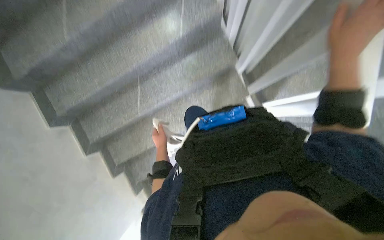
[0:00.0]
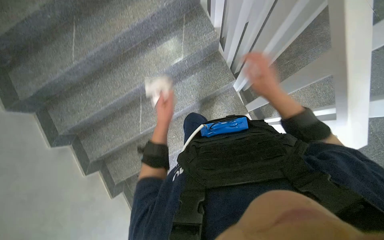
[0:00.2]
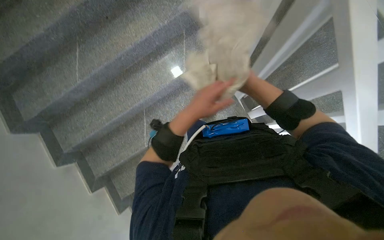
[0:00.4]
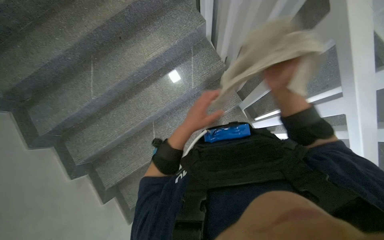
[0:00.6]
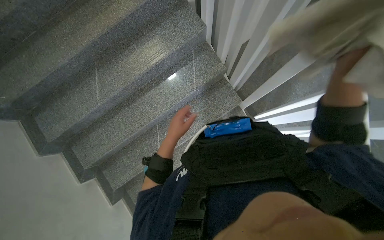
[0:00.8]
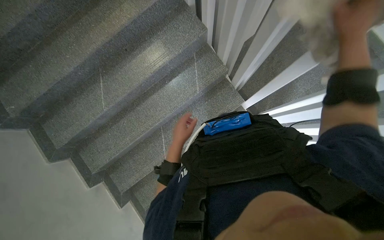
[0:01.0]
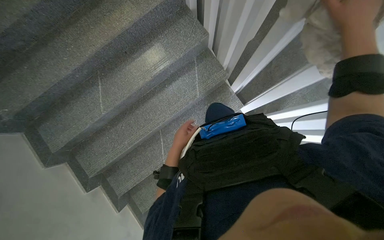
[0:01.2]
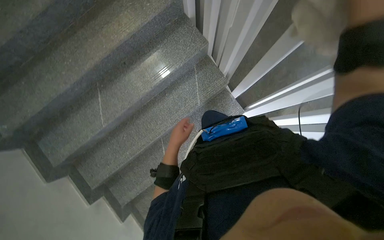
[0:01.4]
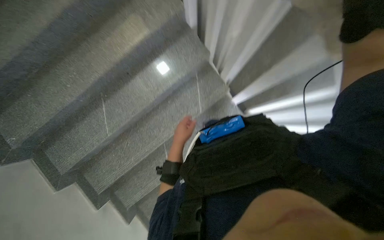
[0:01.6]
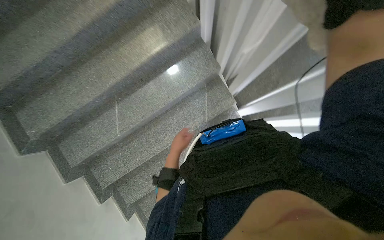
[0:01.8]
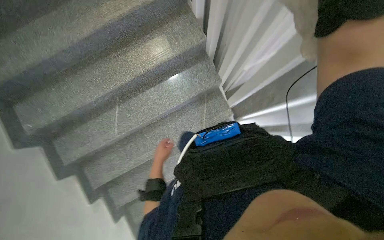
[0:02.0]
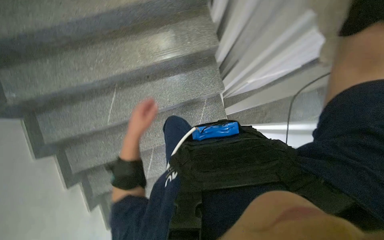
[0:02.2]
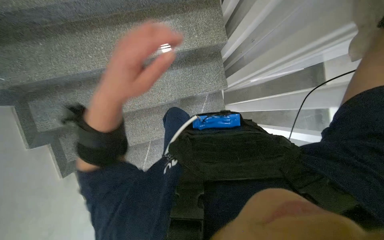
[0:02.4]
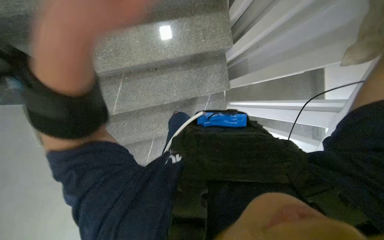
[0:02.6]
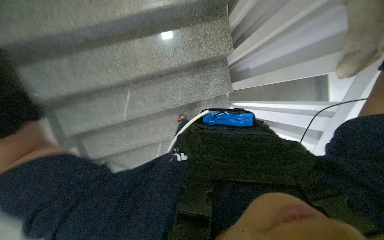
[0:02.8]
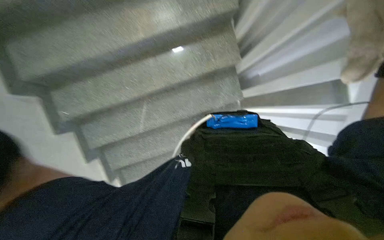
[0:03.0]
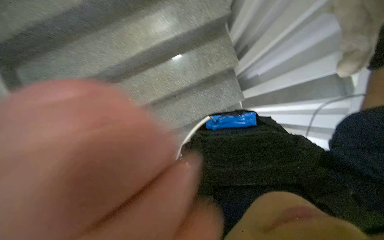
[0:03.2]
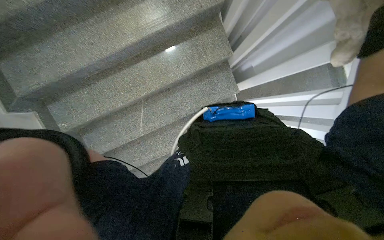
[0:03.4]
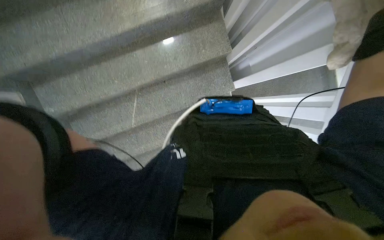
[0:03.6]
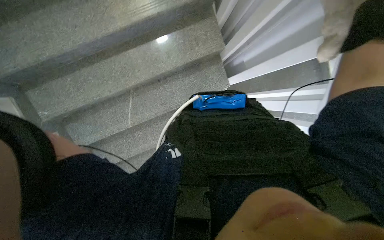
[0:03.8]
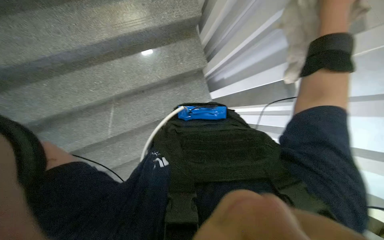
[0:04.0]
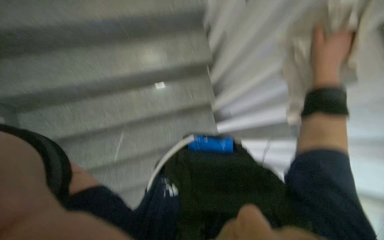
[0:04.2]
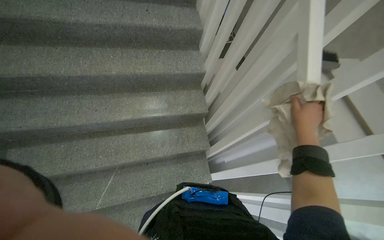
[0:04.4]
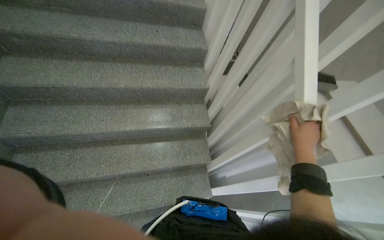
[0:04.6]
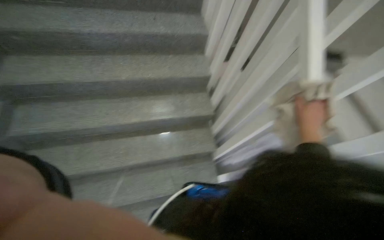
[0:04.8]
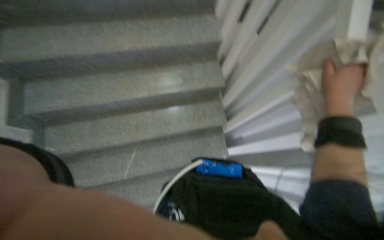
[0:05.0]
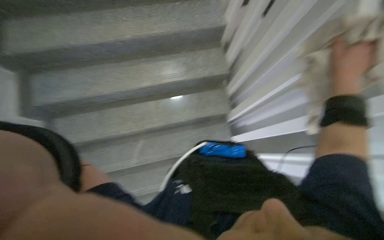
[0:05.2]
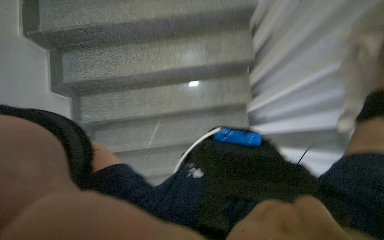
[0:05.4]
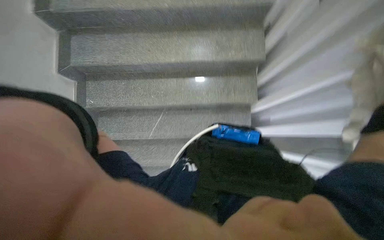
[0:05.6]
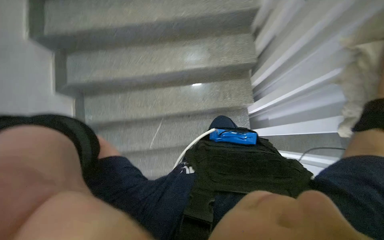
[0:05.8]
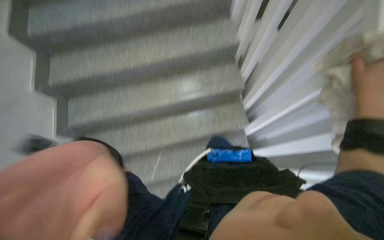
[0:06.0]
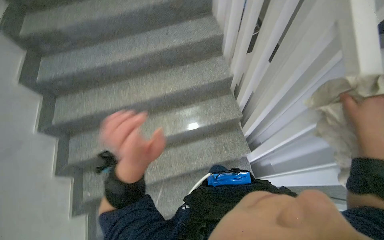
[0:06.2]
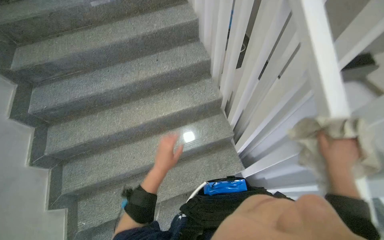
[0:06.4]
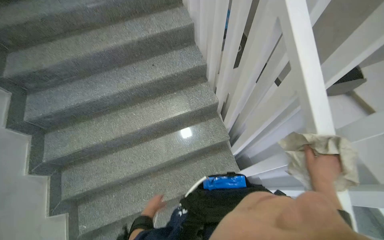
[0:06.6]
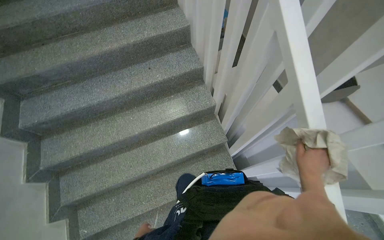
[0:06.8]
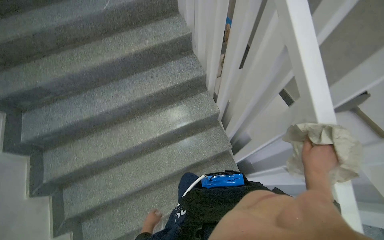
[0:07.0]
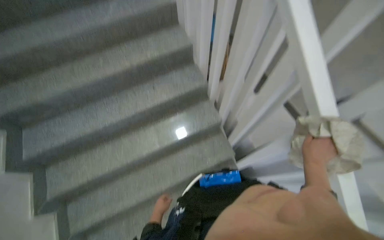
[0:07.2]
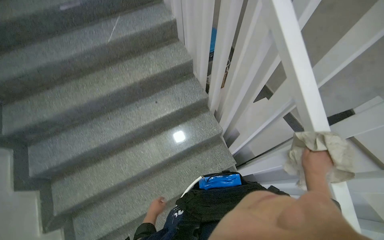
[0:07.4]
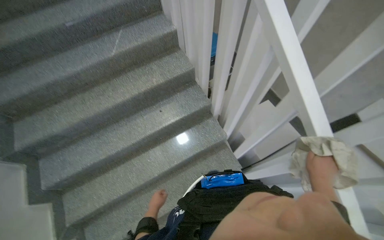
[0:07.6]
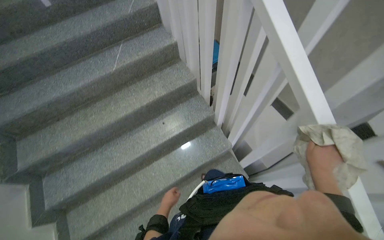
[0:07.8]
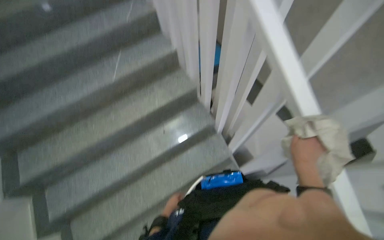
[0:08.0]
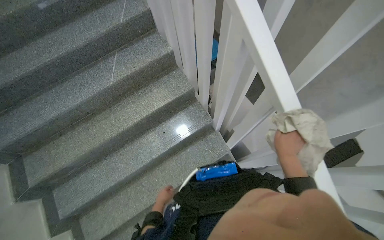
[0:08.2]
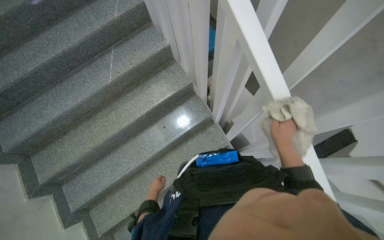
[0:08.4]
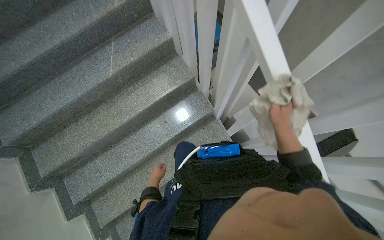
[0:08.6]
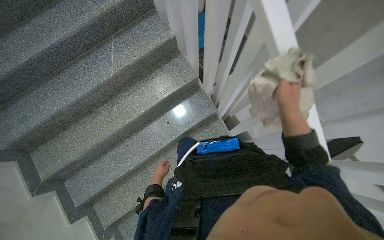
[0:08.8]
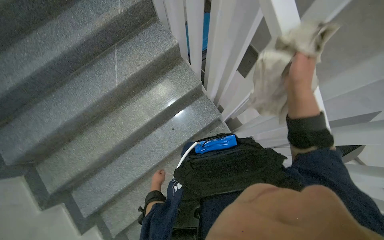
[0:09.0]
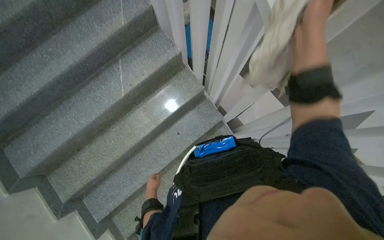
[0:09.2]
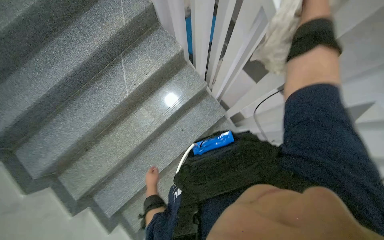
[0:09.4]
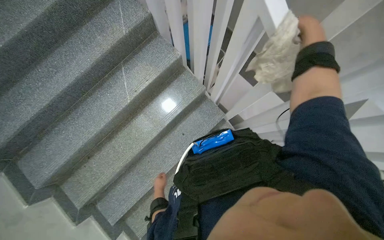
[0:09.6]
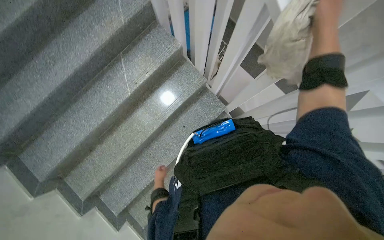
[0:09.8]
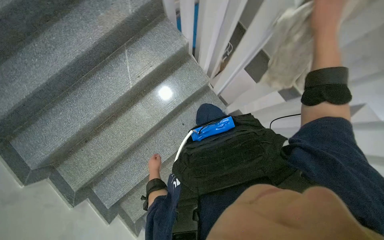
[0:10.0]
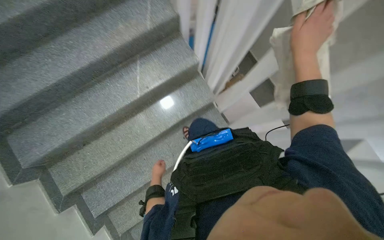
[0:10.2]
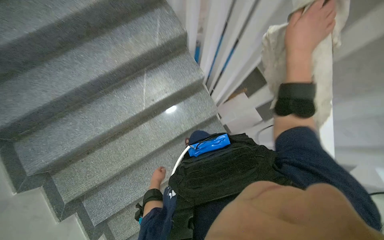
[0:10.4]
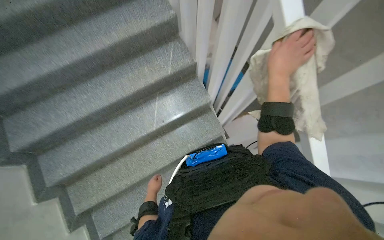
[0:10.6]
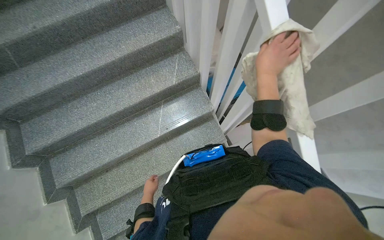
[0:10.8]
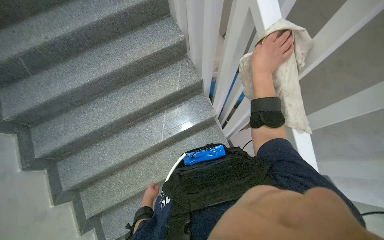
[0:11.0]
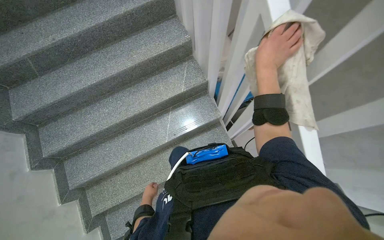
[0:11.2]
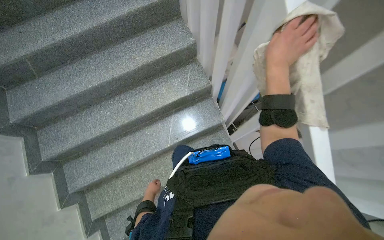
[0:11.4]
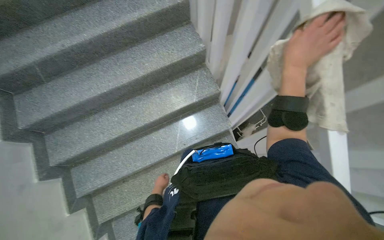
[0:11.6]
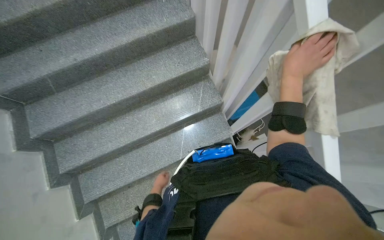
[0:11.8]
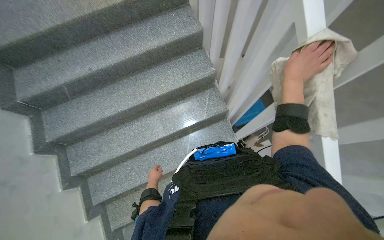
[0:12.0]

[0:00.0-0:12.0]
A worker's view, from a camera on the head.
Job: wiping surfaces.
The whole recording: Wiping staircase handrail. The worker wipes the staircase handrail with a cloth while ascending.
0:00.0 to 0:01.6: The head travels approximately 50 cm.
0:01.6 to 0:03.0: The wearer moves about 40 cm.
0:03.0 to 0:04.4: The view tips upward by roughly 30 degrees.
0:06.0 to 0:07.6: The camera is carried about 40 cm. The wearer looks some 20 degrees further upward.
0:07.6 to 0:09.0: The head travels about 50 cm. The view tilts approximately 15 degrees downward.
0:09.0 to 0:10.4: The right hand heads up the picture, covering about 30 cm.
0:10.4 to 0:12.0: The wearer moves about 50 cm.

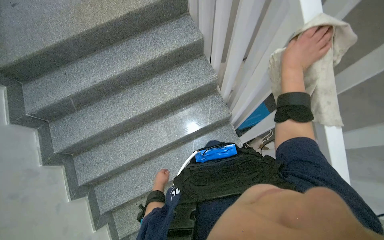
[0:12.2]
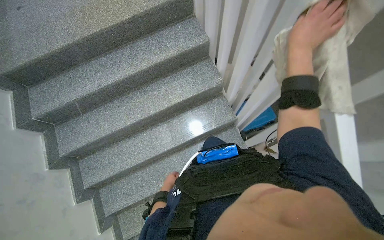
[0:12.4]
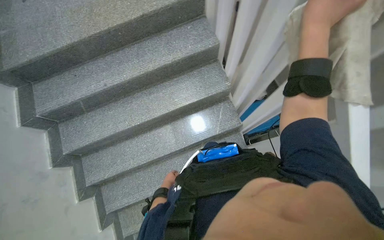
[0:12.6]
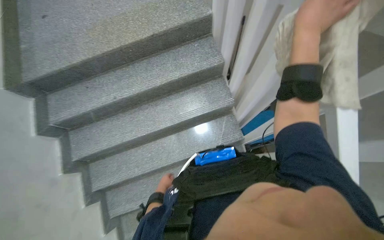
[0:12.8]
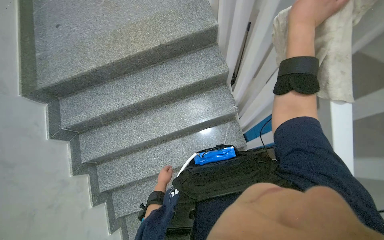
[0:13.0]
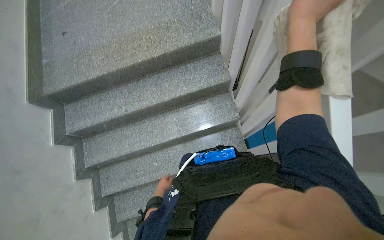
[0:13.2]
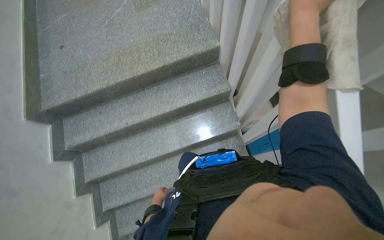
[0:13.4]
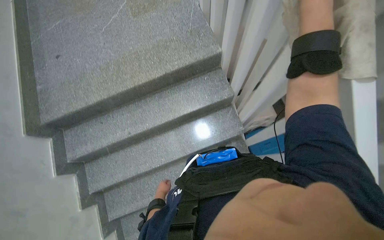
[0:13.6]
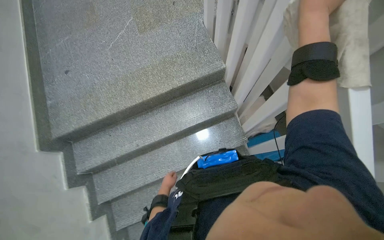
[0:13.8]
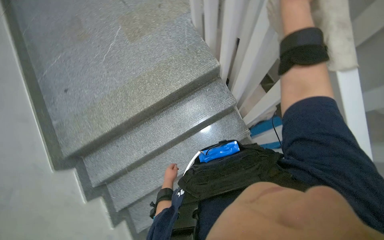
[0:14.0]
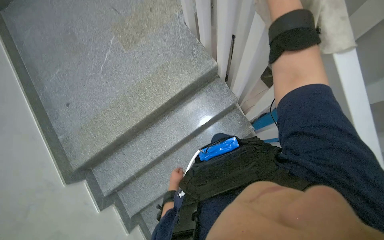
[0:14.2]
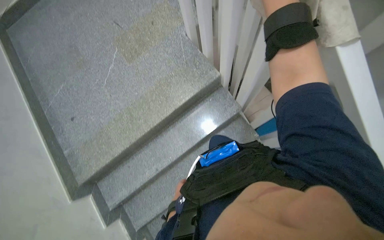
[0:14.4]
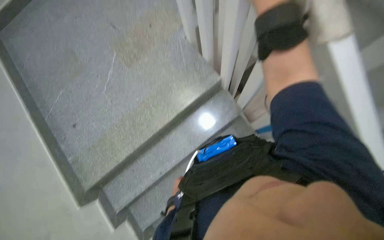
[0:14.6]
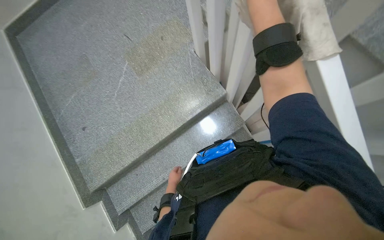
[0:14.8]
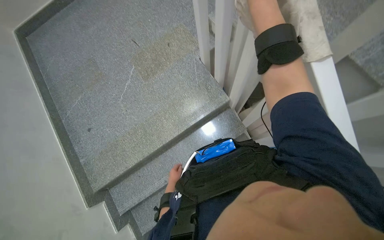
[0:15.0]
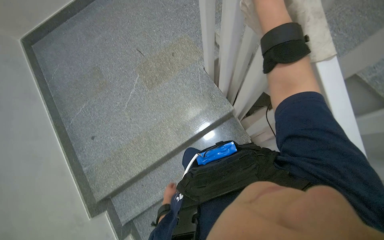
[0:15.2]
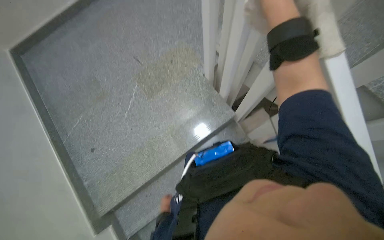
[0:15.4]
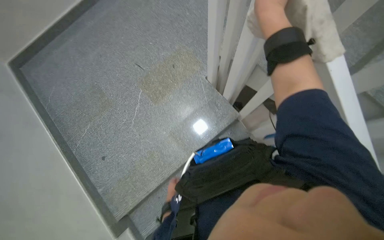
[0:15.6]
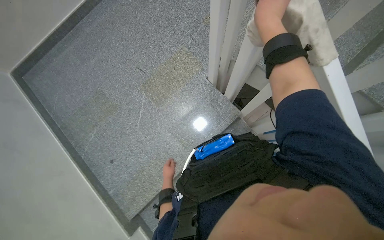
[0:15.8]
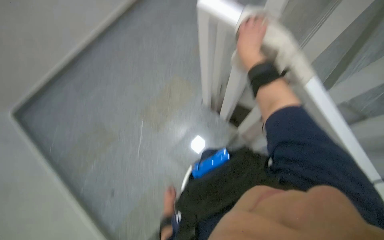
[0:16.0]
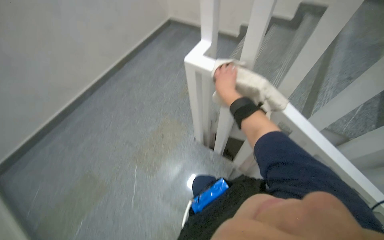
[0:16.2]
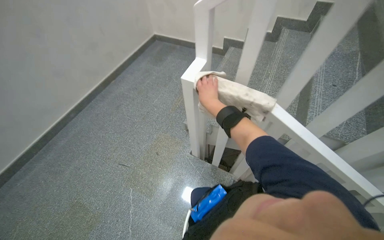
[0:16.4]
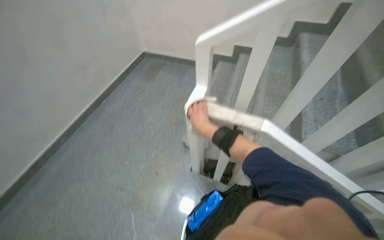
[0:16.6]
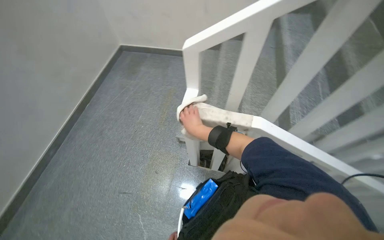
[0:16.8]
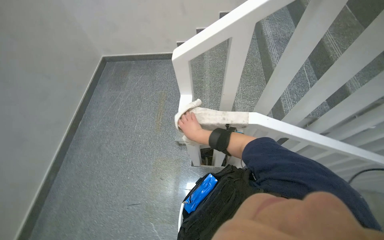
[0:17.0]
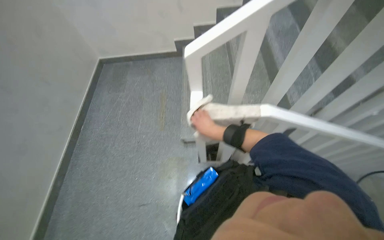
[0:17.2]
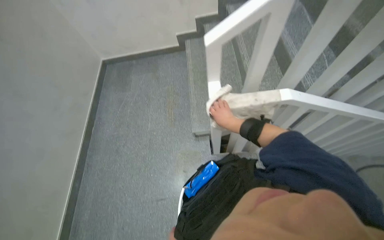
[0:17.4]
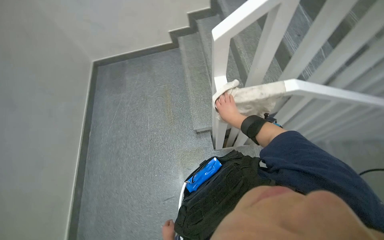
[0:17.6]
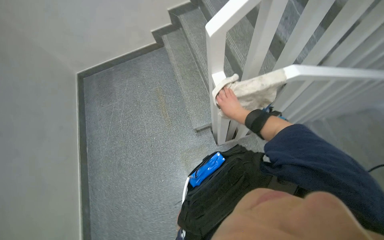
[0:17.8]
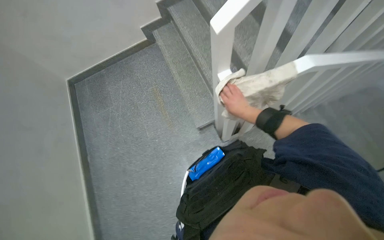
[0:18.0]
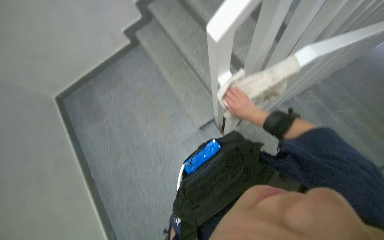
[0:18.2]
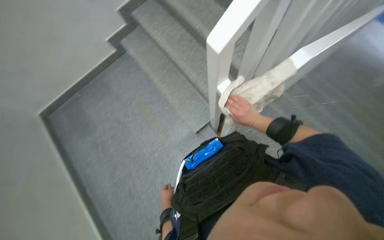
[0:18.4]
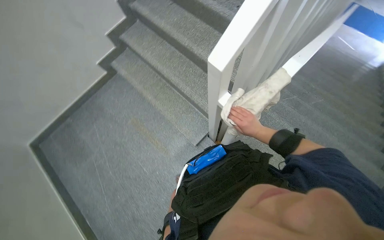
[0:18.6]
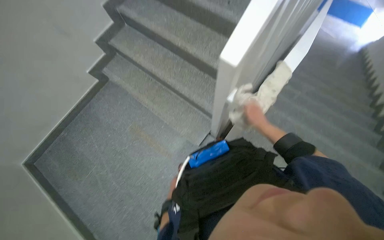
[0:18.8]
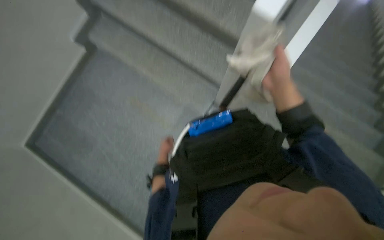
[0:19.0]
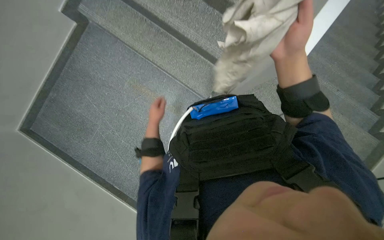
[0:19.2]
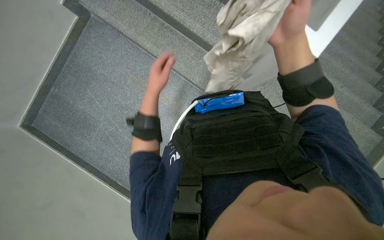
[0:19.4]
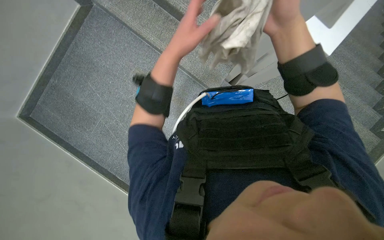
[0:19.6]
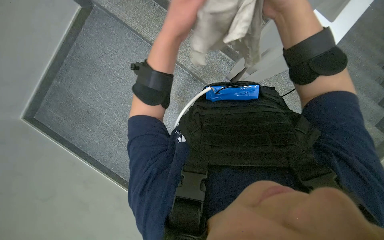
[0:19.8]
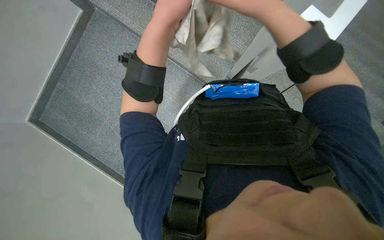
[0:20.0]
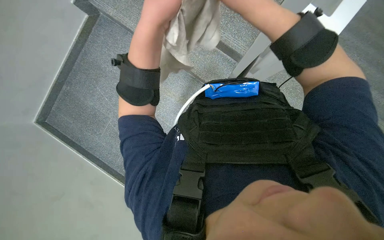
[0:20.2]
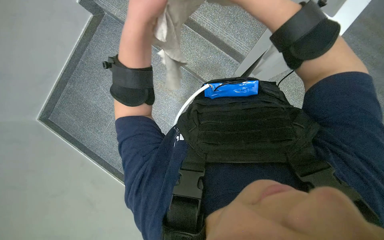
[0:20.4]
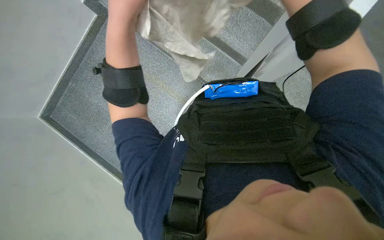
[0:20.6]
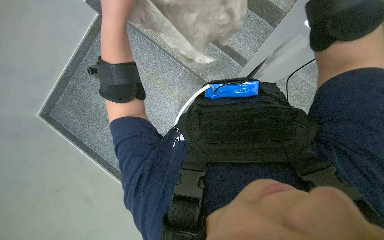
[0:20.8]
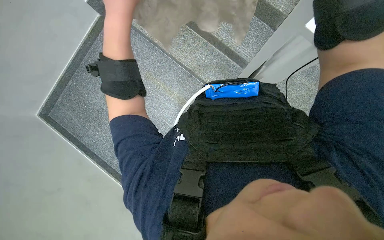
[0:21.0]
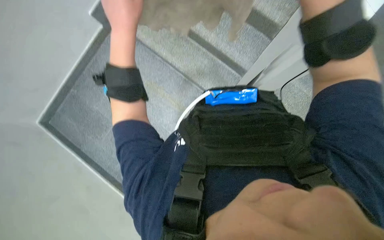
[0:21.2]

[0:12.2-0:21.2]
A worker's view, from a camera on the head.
Job: wiping surfaces.
The whole recording: Wiping staircase handrail. The worker wipes the staircase handrail with a cloth while ascending.
0:12.2 to 0:13.8: The camera is carried approximately 60 cm.
0:13.8 to 0:15.2: The wearer moves approximately 40 cm.
0:15.2 to 0:16.6: The camera pitches upward, by approximately 25 degrees. Everything in view rotates roughly 30 degrees counterclockwise.
0:16.6 to 0:18.2: The camera travels some 50 cm. The head turns to the right by roughly 50 degrees. The view tips downward by approximately 15 degrees.
0:18.2 to 0:19.8: The camera pitches downward, by some 15 degrees. The right hand travels to the left and nearer to the camera by roughly 35 cm.
0:19.8 to 0:21.2: The left hand heads to the left, covering roughly 10 cm.
